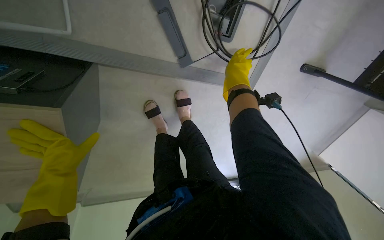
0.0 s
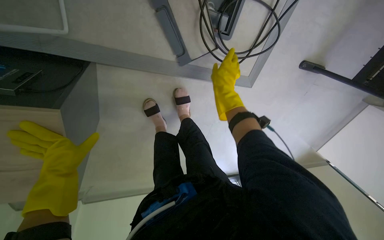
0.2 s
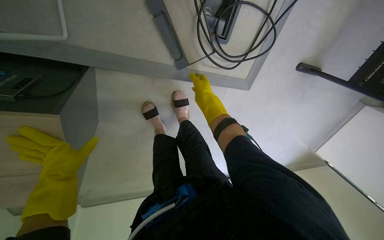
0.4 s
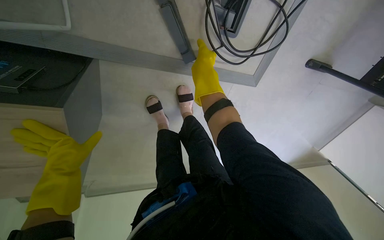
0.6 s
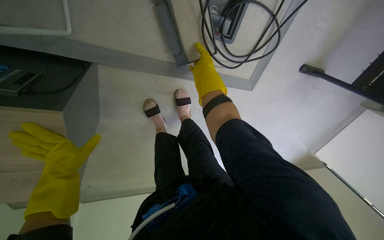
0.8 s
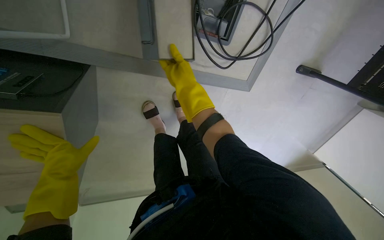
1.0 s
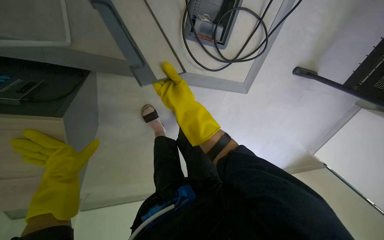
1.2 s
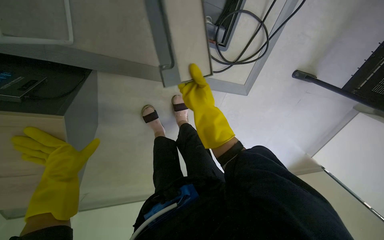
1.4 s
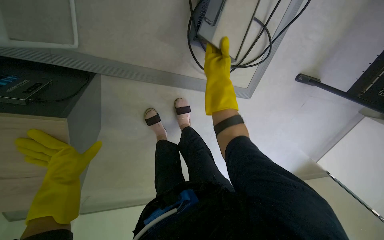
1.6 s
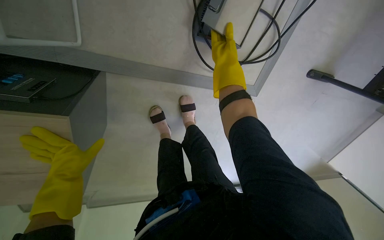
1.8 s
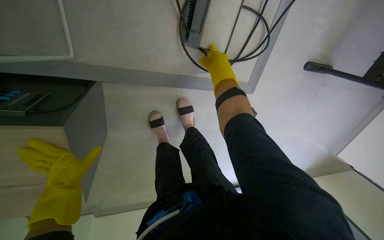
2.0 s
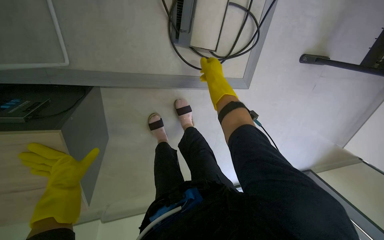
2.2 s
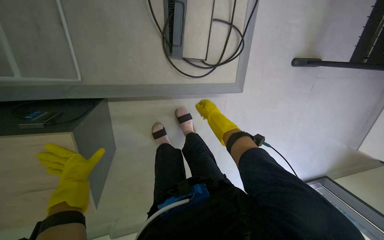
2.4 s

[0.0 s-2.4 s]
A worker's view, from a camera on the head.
Job: organizing items.
The whole recording: Folding auditorium desks. The worker folds up the desks and seats in the auditorium.
0.0 to 1.2 s: The right hand is displaced to the left by approximately 15 cm.
1.2 to 2.4 s: The right hand heads to the right and farther from the camera, covering about 20 cm, and goes up the picture and returns, roughly 15 cm each way.

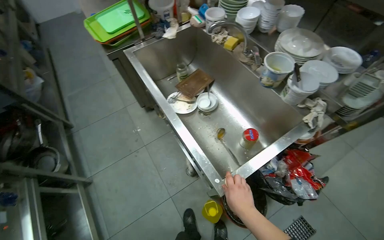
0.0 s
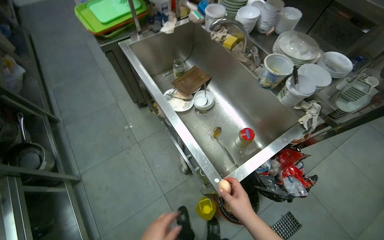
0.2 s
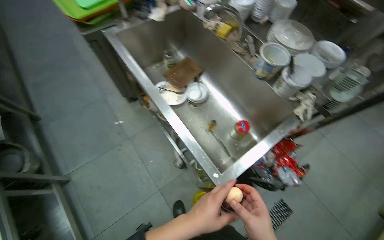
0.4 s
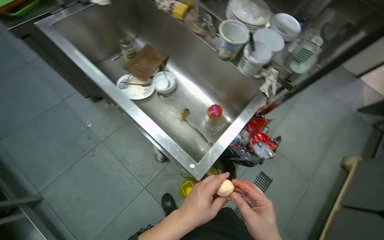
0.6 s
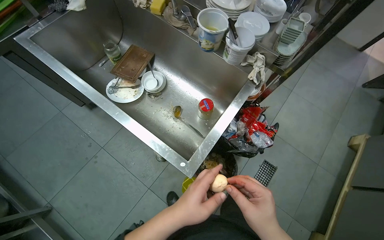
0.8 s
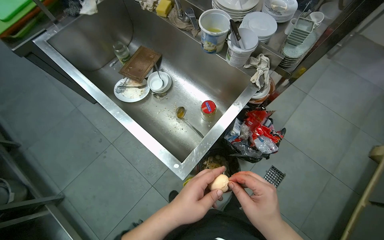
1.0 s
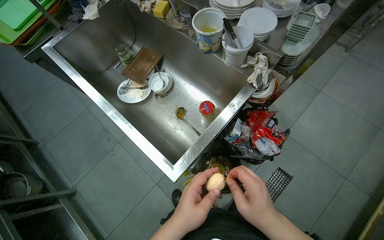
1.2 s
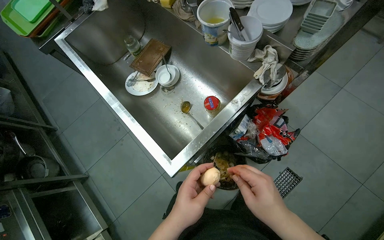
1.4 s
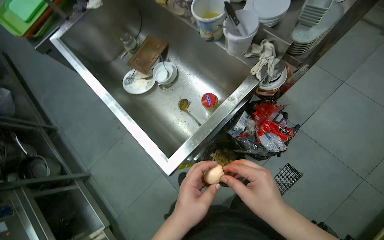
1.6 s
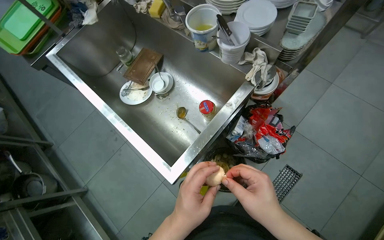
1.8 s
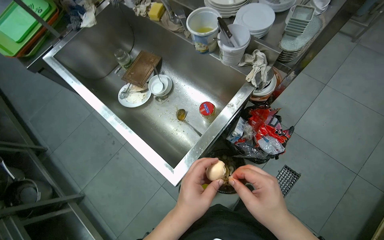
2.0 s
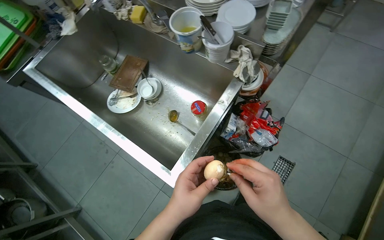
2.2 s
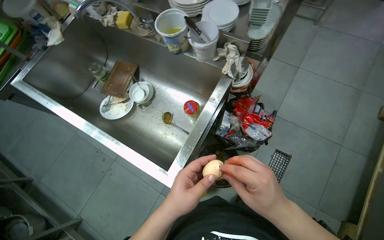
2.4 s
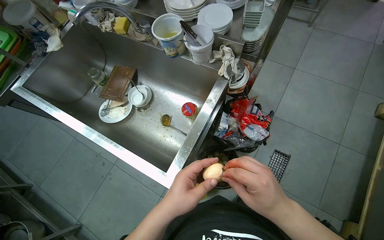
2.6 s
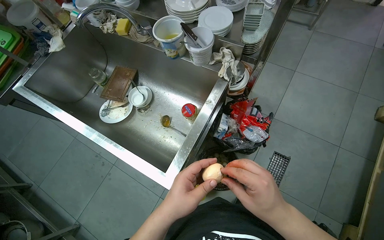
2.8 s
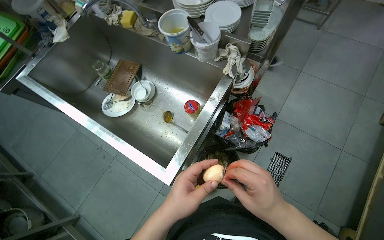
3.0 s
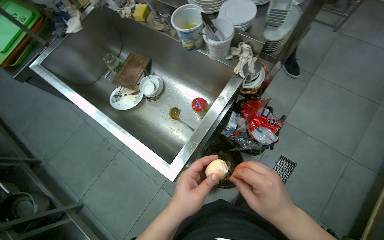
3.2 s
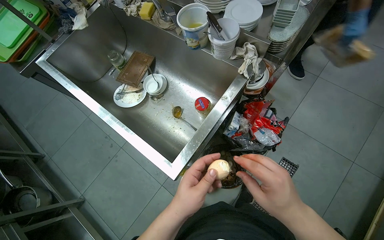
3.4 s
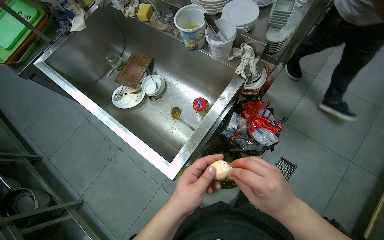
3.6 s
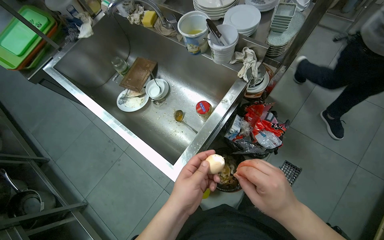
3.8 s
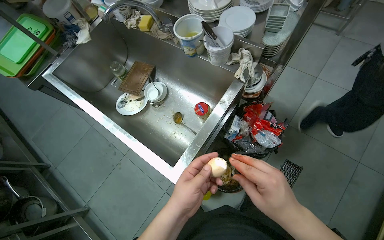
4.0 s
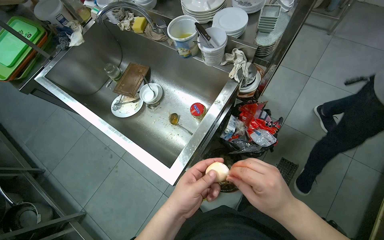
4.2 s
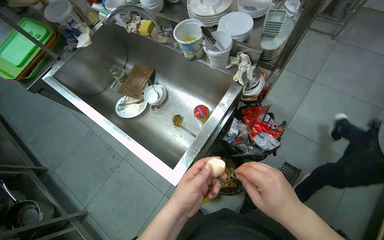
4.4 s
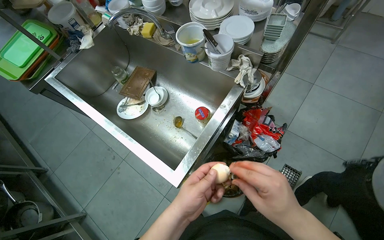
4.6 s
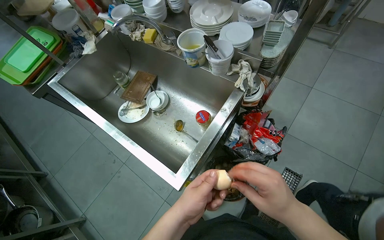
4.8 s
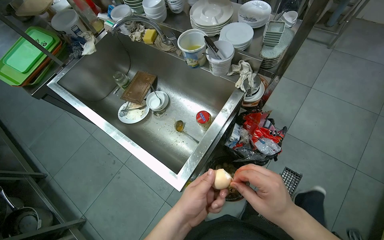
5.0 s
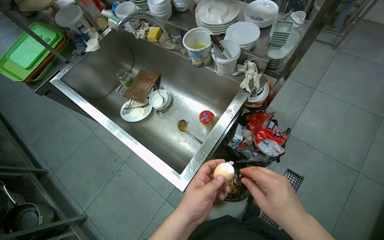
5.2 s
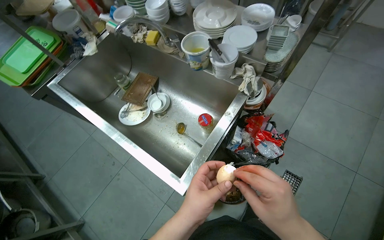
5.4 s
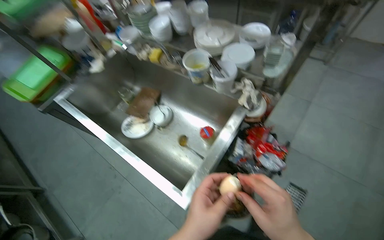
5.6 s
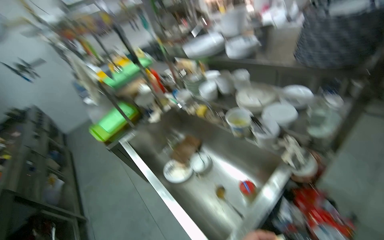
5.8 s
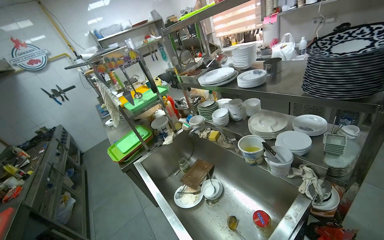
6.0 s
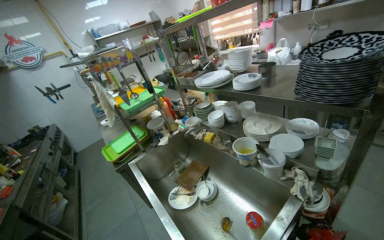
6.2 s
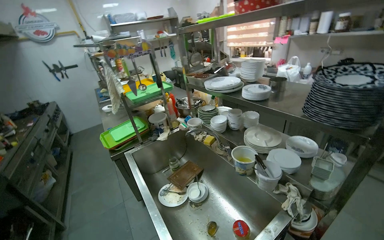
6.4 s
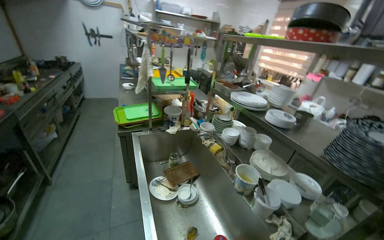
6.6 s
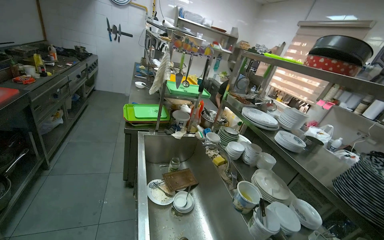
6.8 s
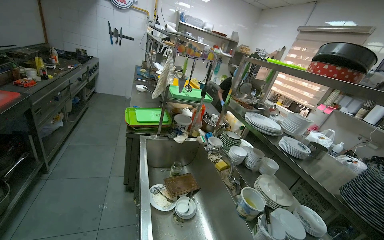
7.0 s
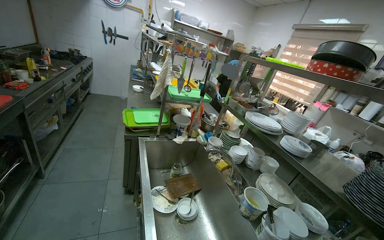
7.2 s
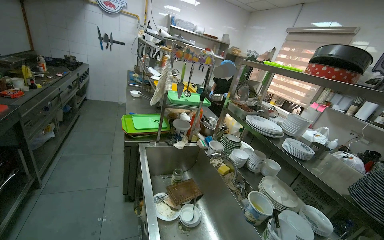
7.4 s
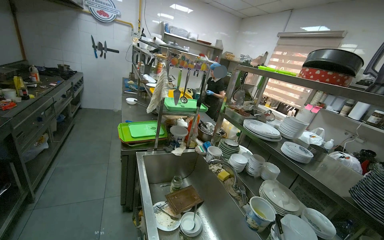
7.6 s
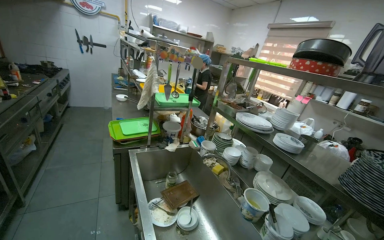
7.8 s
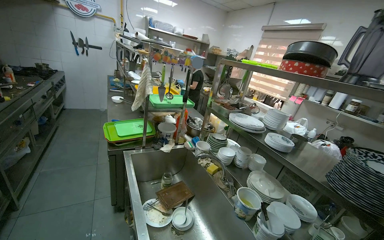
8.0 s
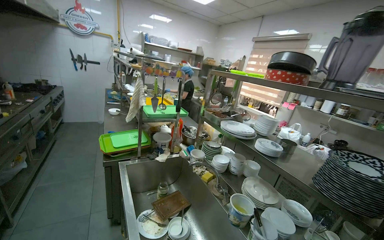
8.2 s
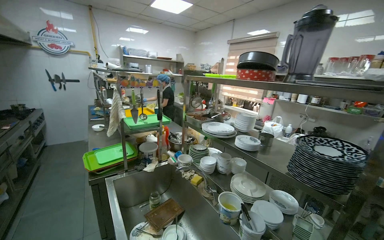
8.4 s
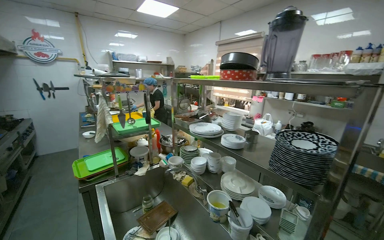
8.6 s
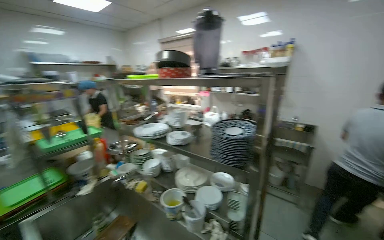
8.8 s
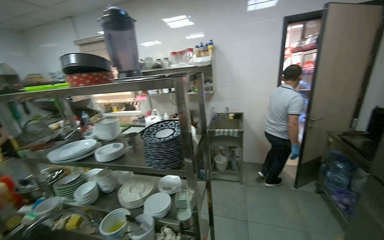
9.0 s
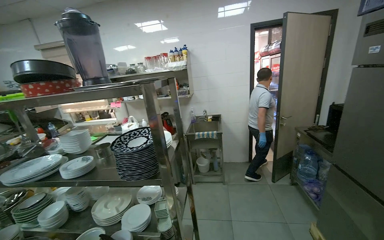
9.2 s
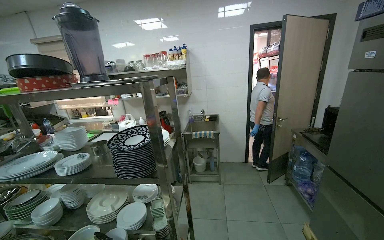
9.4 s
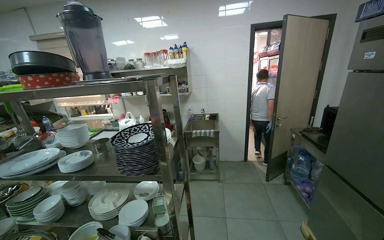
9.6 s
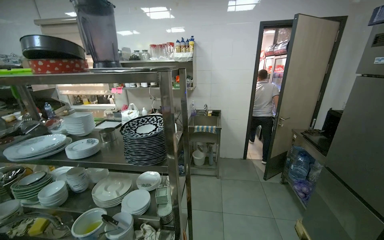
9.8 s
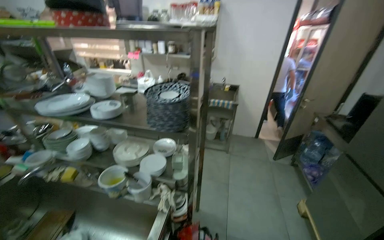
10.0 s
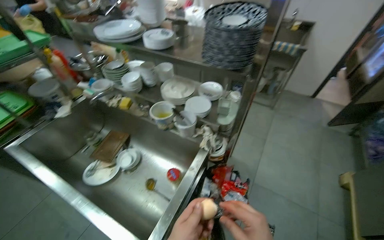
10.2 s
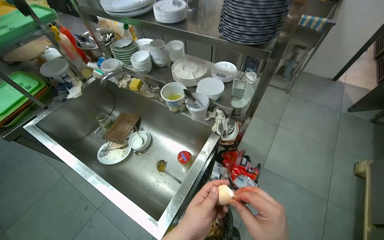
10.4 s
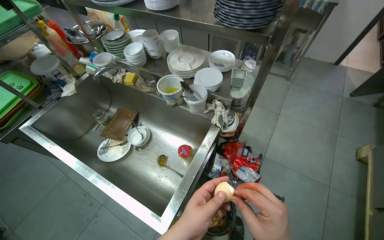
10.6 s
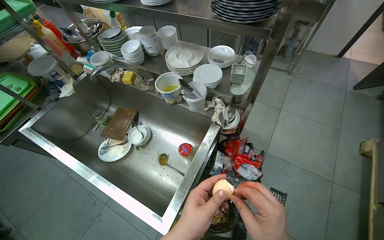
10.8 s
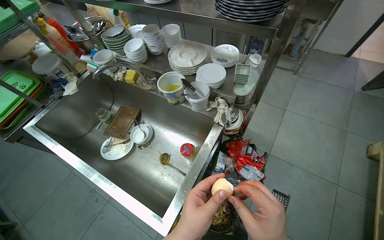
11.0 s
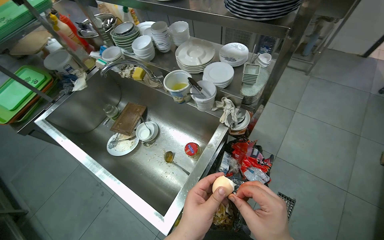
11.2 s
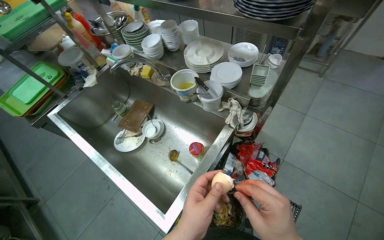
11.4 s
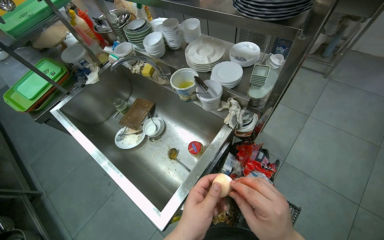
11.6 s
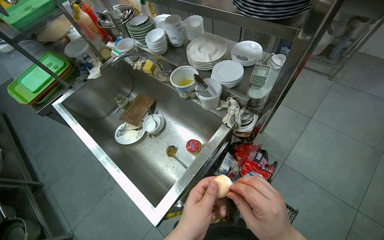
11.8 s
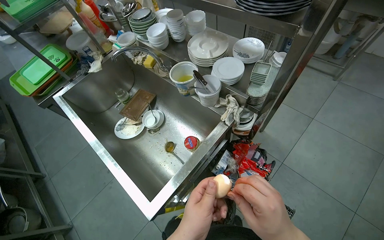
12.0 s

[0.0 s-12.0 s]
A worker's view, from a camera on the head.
Job: preparing food.
The whole recording: Peeling and washing a boiled egg. The worker peels the shell off a boiled egg and then washes it under running water.
0.0 to 1.6 s: The camera pitches downward, by about 15 degrees.
3.0 to 4.4 s: The hands work in one place, with small movements.
4.4 to 6.0 s: The view swings roughly 20 degrees to the left. The wearer looks roughly 35 degrees further upward.
6.0 to 7.6 s: Everything in view rotates approximately 35 degrees clockwise.
7.6 to 9.0 s: The wearer moves about 40 cm. The head rotates roughly 55 degrees to the right.
9.0 to 10.4 s: The wearer looks about 20 degrees further to the left. The wearer looks approximately 35 degrees further downward.

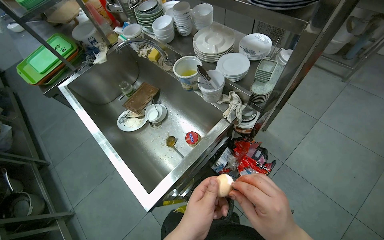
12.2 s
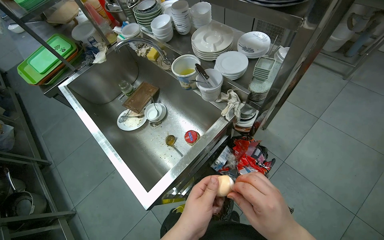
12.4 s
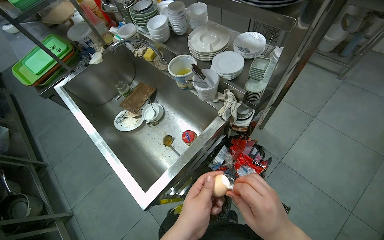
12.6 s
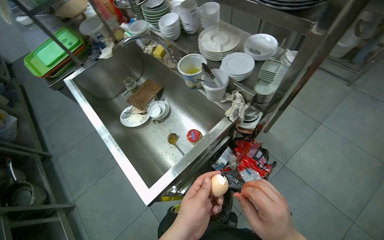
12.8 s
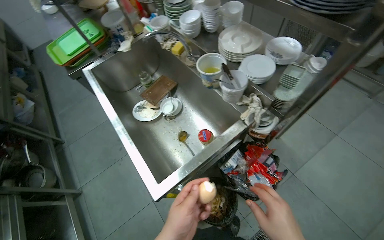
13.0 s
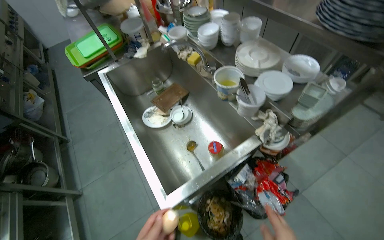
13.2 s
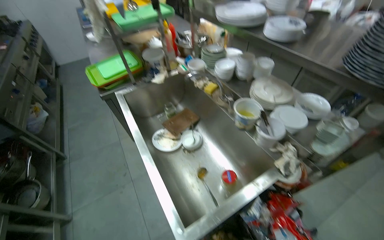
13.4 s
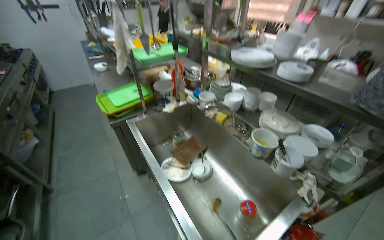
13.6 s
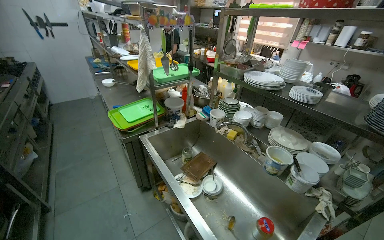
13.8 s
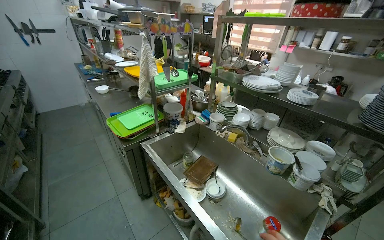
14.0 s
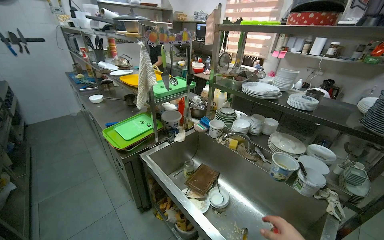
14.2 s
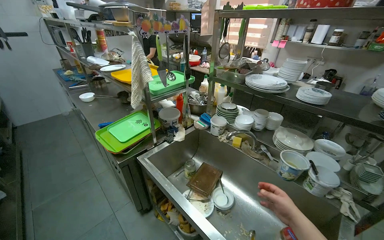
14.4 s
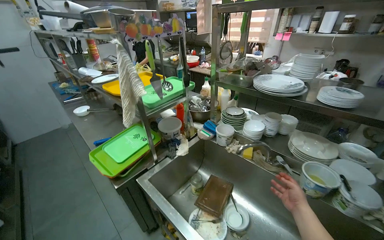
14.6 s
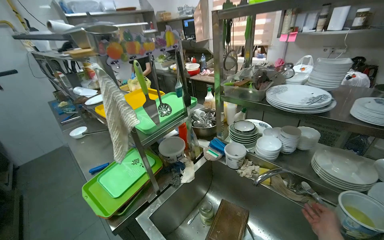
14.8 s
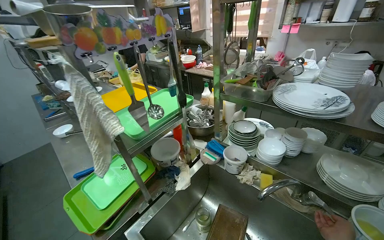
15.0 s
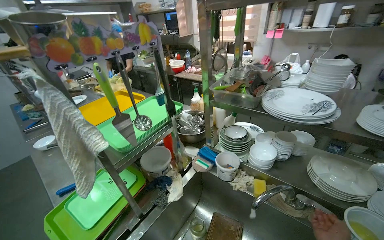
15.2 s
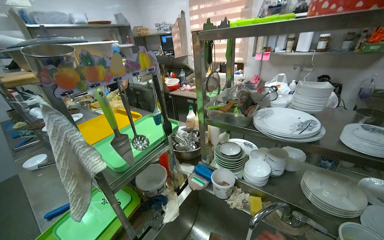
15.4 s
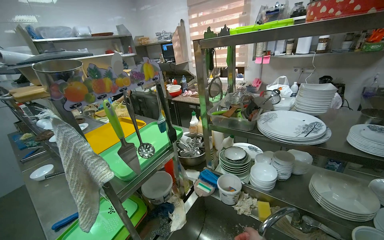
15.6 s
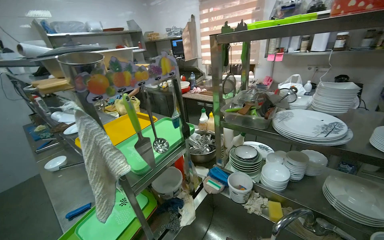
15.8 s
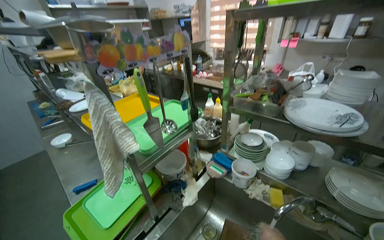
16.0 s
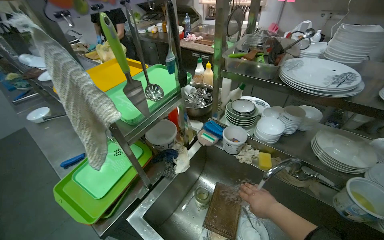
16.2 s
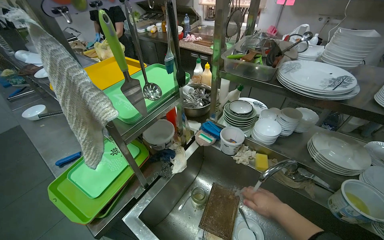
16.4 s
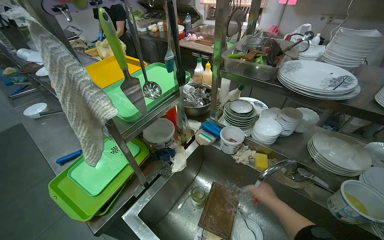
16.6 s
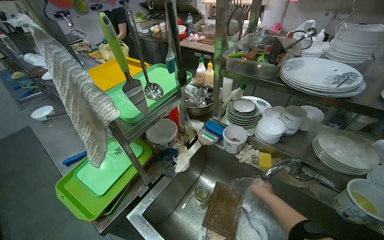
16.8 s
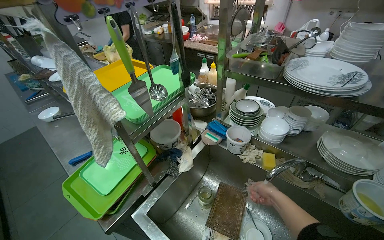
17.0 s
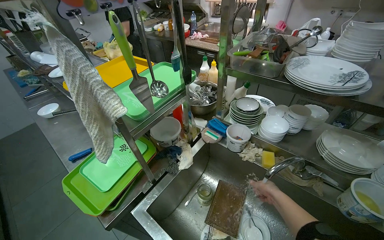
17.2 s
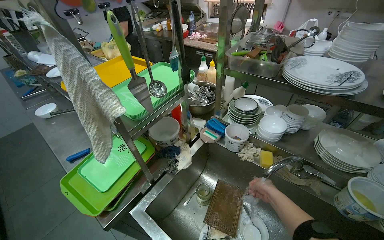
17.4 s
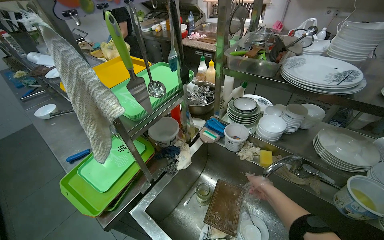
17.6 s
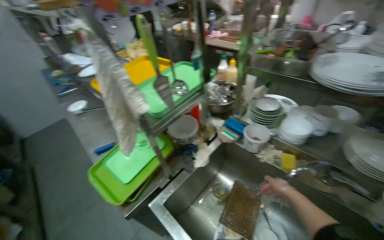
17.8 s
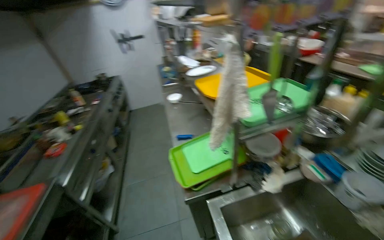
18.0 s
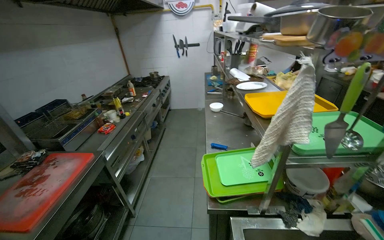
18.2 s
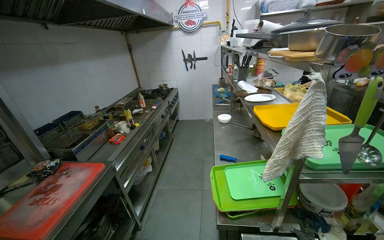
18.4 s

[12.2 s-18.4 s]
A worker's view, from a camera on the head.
Job: preparing food.
The whole recording: Peeling and washing a boiled egg. The worker peels the shell off a boiled egg and then washes it under running water.
12.2 to 13.8 s: The camera is carried some 60 cm. The wearer looks approximately 25 degrees further upward.
13.8 to 15.4 s: The camera travels about 60 cm. The wearer looks roughly 20 degrees further to the right.
15.4 to 16.8 s: The head travels roughly 50 cm.
16.8 to 18.4 s: The wearer looks approximately 55 degrees further to the left.
